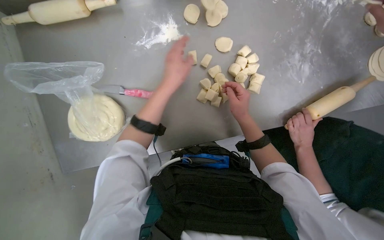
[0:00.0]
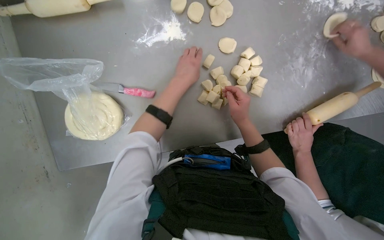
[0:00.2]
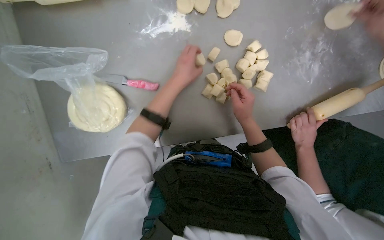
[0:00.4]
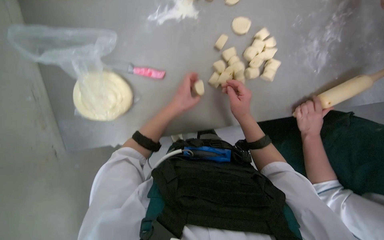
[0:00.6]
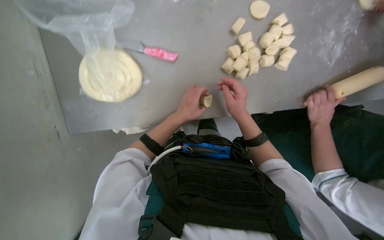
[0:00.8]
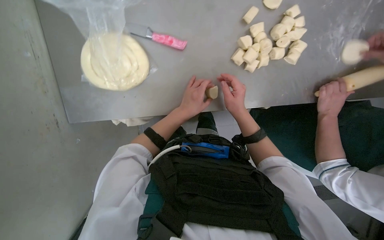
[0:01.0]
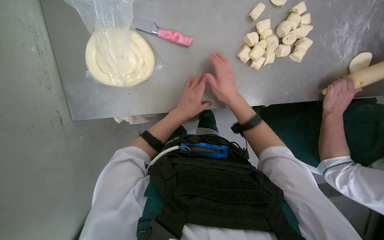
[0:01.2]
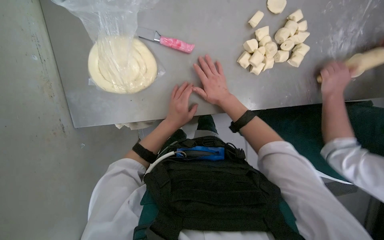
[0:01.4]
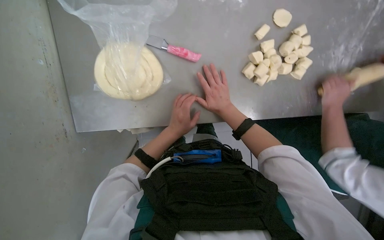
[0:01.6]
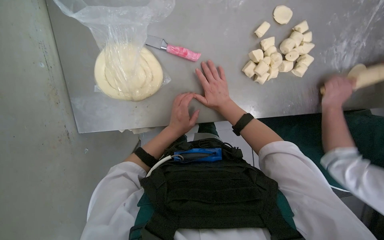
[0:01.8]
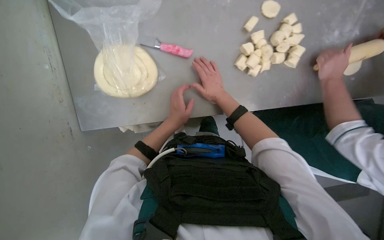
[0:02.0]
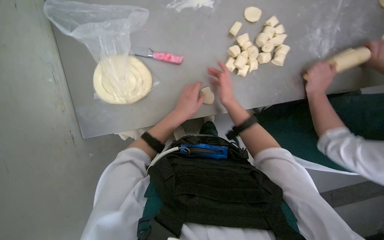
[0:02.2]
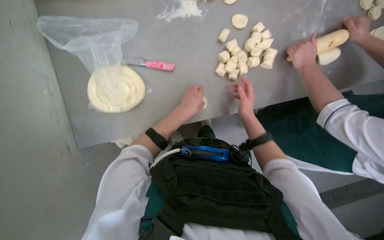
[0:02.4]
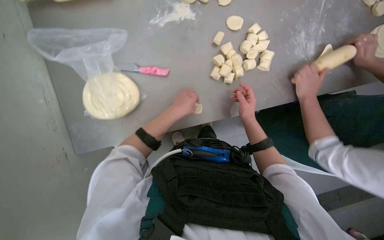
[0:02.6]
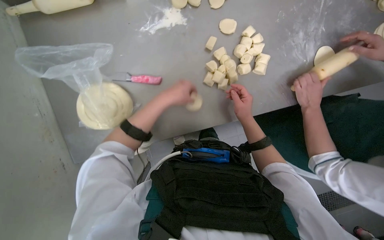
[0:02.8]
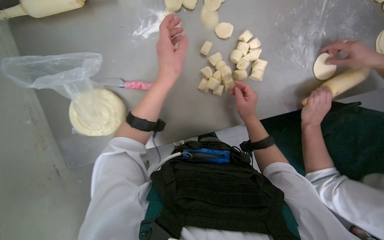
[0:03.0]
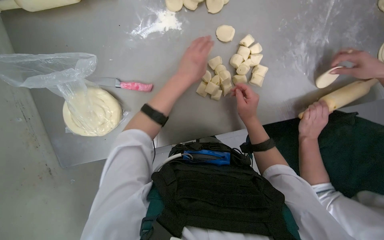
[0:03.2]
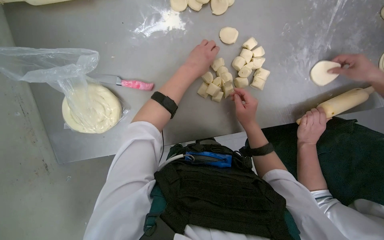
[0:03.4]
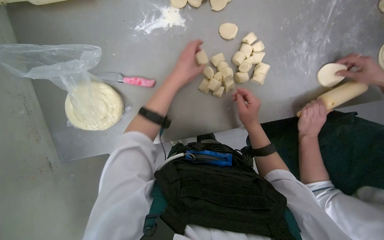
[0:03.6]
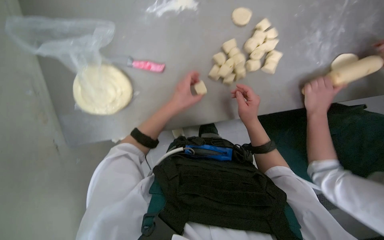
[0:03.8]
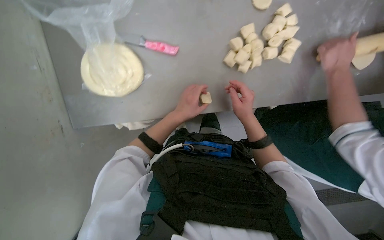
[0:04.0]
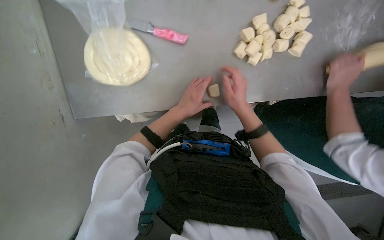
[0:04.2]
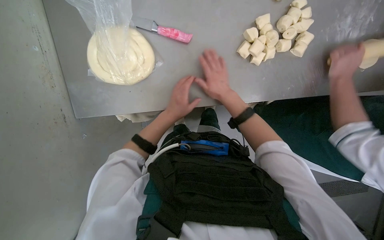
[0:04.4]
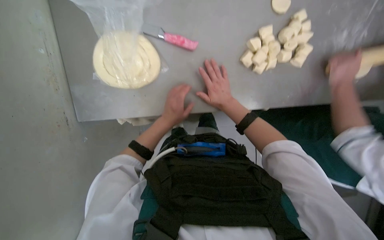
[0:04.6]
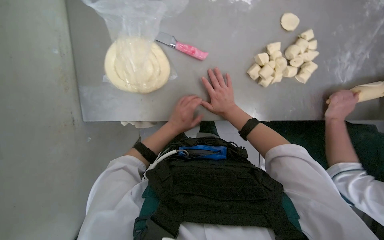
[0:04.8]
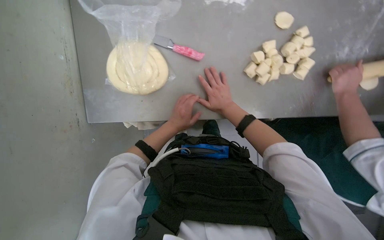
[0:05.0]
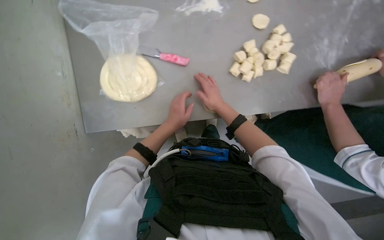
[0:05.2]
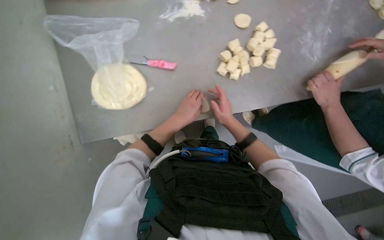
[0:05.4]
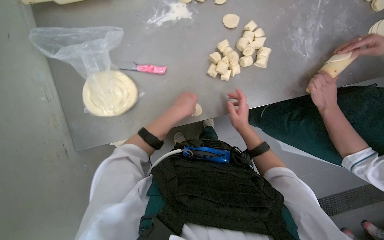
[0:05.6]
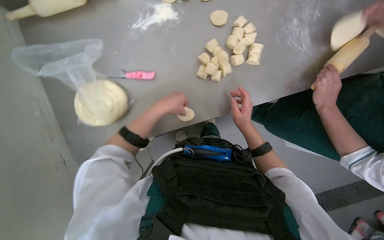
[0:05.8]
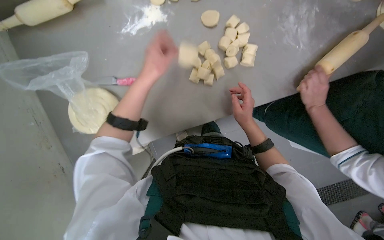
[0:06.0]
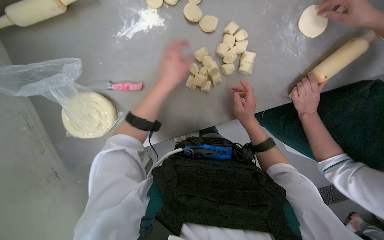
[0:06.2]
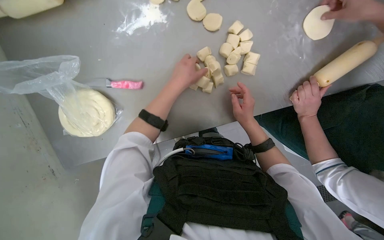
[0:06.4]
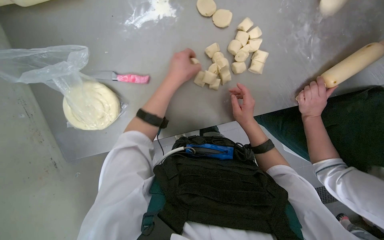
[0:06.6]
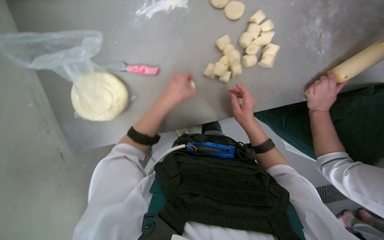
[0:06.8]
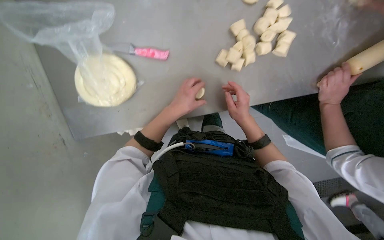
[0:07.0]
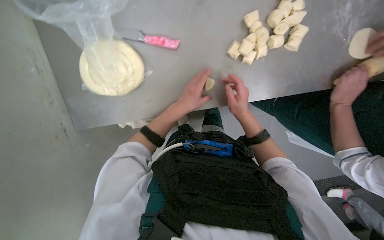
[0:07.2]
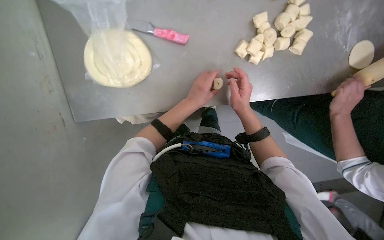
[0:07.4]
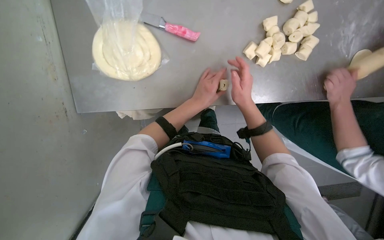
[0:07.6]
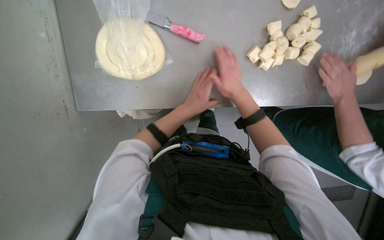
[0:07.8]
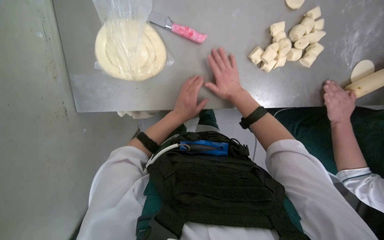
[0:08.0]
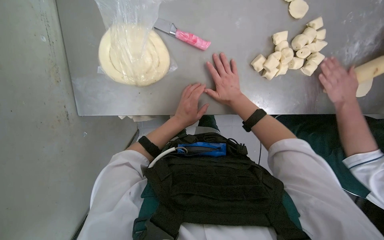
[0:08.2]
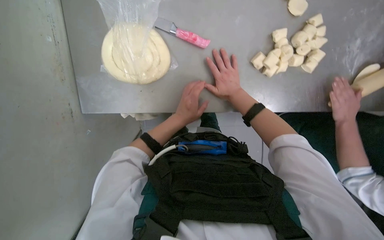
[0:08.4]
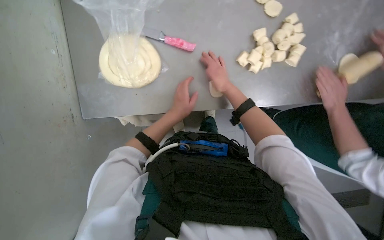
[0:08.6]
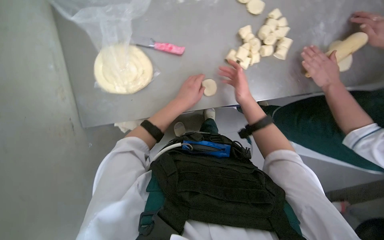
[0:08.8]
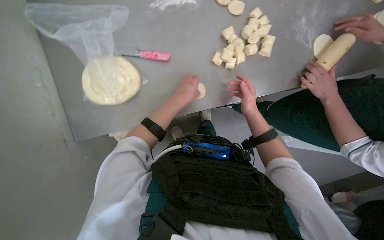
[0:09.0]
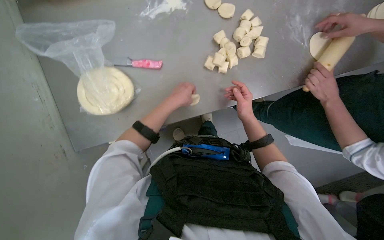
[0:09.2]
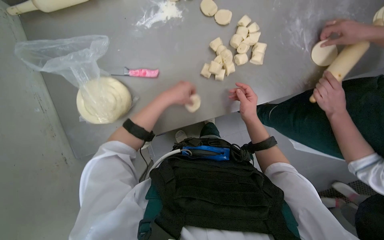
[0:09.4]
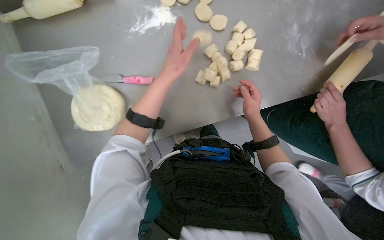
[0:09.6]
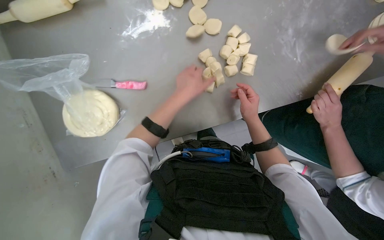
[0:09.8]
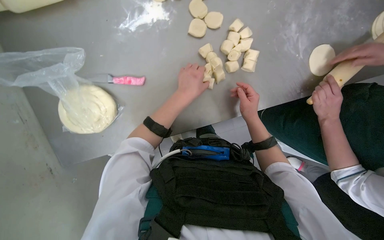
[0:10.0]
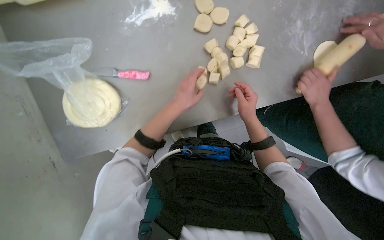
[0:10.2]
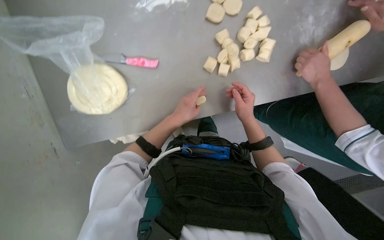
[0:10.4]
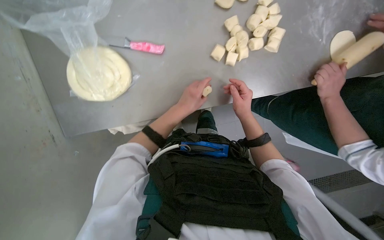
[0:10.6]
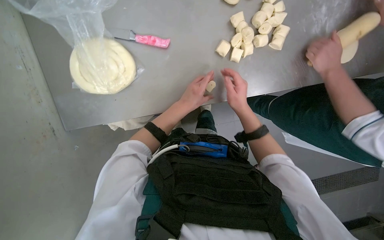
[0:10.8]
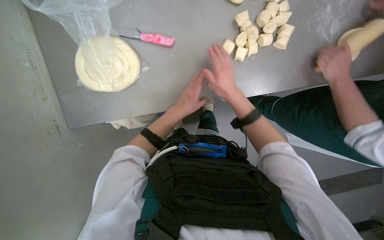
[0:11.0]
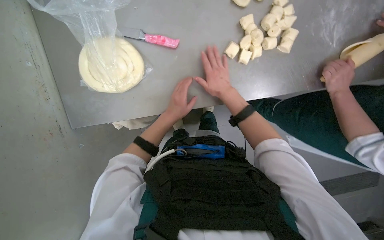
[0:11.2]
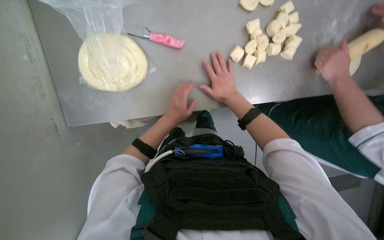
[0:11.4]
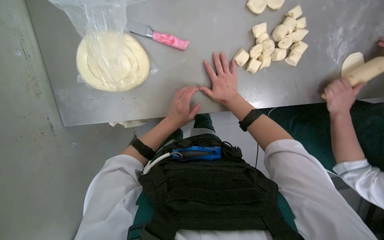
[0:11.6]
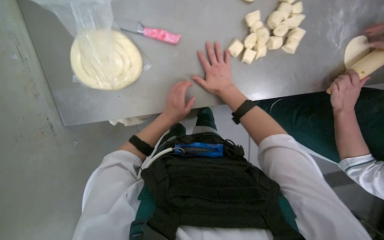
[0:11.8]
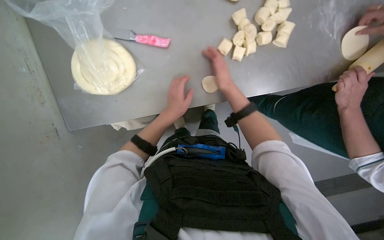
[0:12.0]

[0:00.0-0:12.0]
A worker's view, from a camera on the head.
Job: preparing food.
The whole recording: Rolling and flattening dough pieces. The worker rolls small dough pieces into balls and then flattens them on the table.
0:00.0 to 0:01.6: The left hand heads down the picture and farther from the camera, covering roughly 30 cm, while the right hand travels to the left by about 20 cm.
0:01.6 to 0:03.0: The right hand moves to the right and nearer to the camera, approximately 20 cm, while the left hand goes approximately 25 cm up the picture.
0:03.0 to 0:04.4: The left hand is displaced down the picture and farther from the camera by some 25 cm; the right hand travels to the left and farther from the camera by some 20 cm.
0:04.4 to 0:06.0: The right hand travels to the right by approximately 20 cm. The left hand travels up the picture and nearer to the camera by roughly 25 cm.
0:06.0 to 0:07.6: The left hand travels down the picture by some 20 cm.
0:07.6 to 0:09.0: The right hand moves to the right, some 10 cm.
0:09.0 to 0:10.4: The left hand moves roughly 10 cm nearer to the camera and comes back.
0:10.4 to 0:12.0: The right hand goes approximately 10 cm to the left.

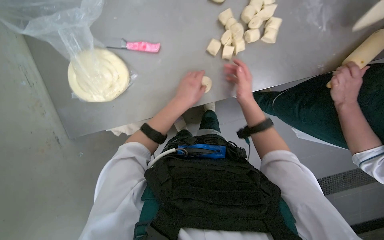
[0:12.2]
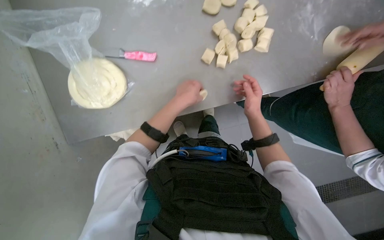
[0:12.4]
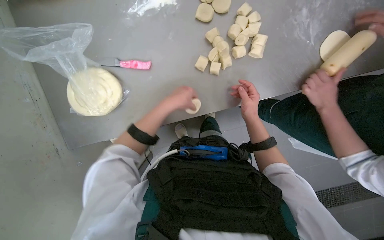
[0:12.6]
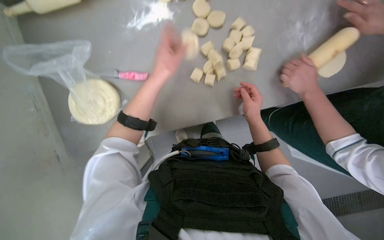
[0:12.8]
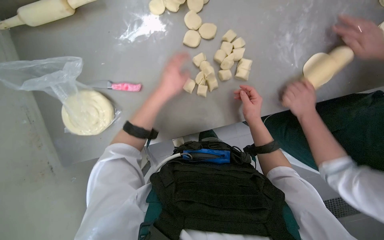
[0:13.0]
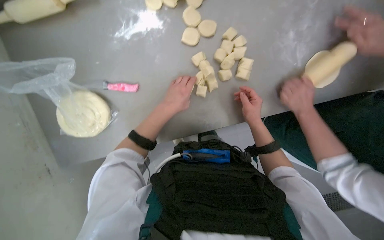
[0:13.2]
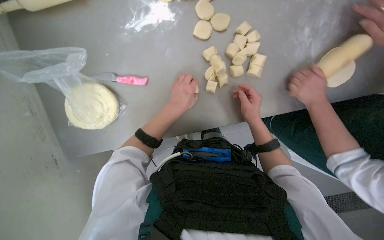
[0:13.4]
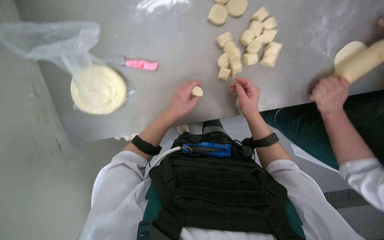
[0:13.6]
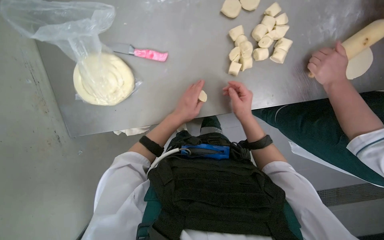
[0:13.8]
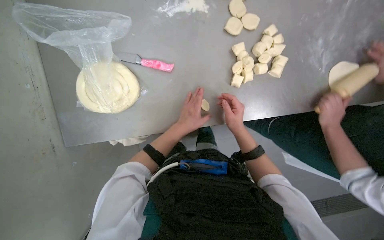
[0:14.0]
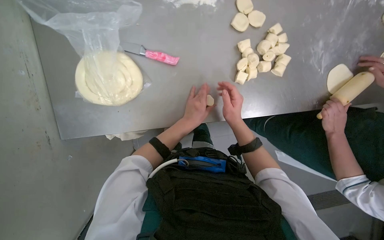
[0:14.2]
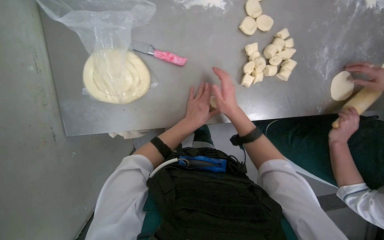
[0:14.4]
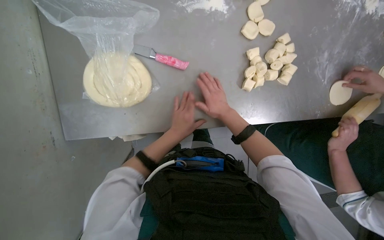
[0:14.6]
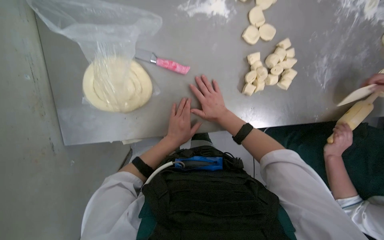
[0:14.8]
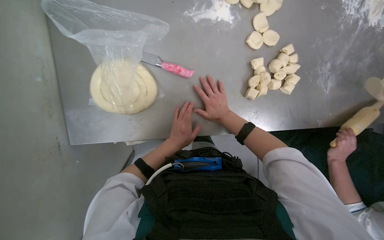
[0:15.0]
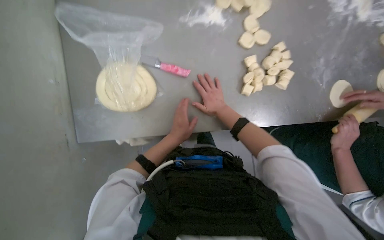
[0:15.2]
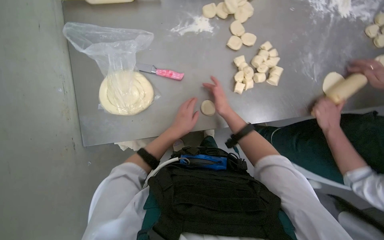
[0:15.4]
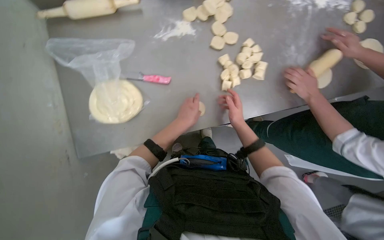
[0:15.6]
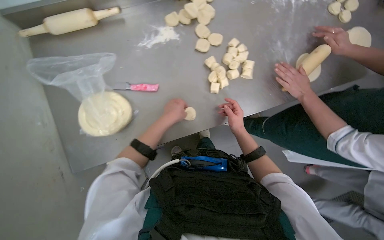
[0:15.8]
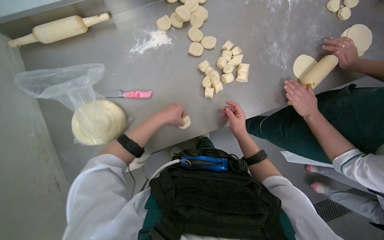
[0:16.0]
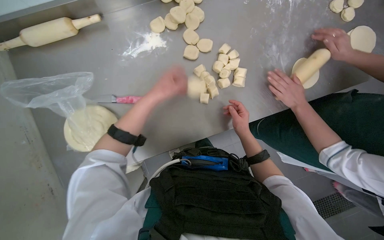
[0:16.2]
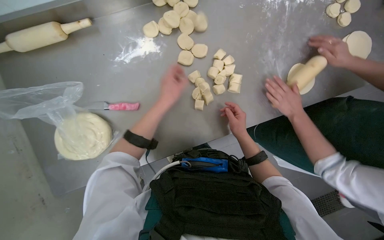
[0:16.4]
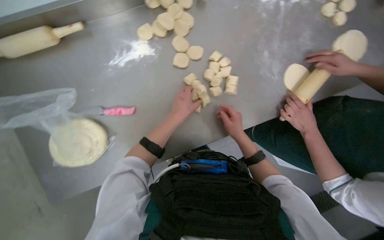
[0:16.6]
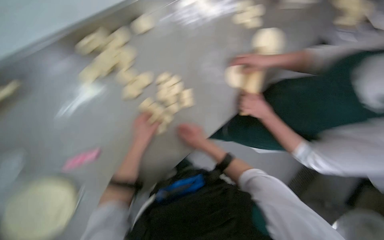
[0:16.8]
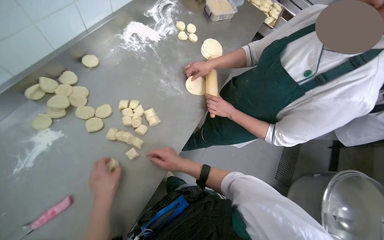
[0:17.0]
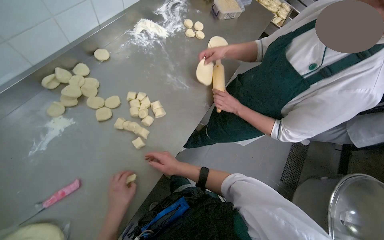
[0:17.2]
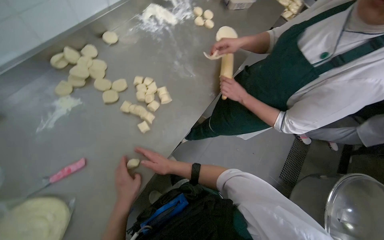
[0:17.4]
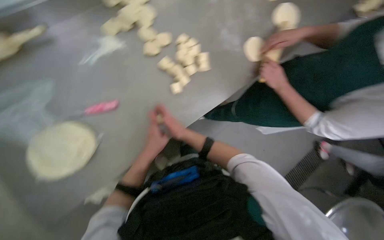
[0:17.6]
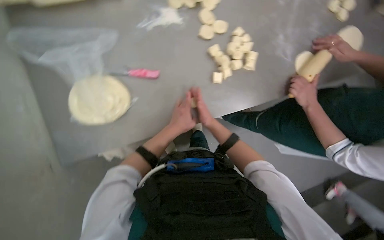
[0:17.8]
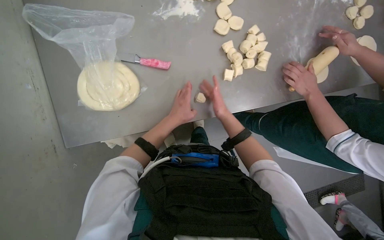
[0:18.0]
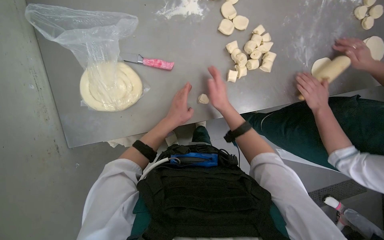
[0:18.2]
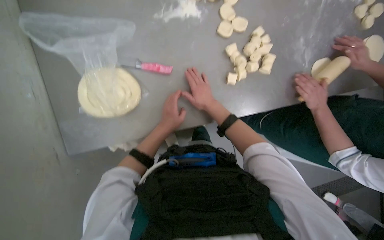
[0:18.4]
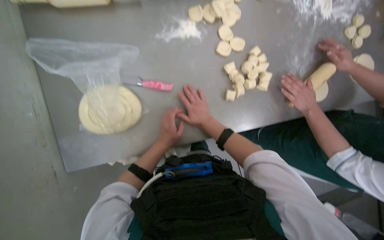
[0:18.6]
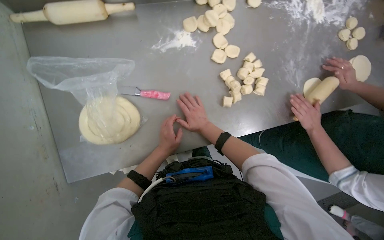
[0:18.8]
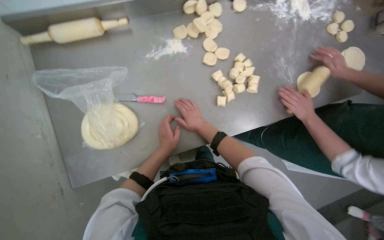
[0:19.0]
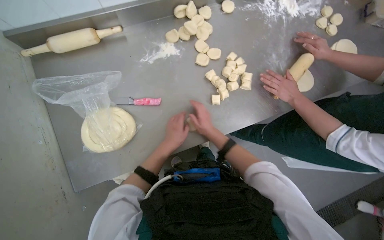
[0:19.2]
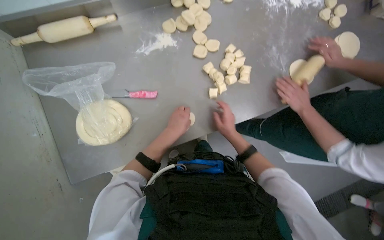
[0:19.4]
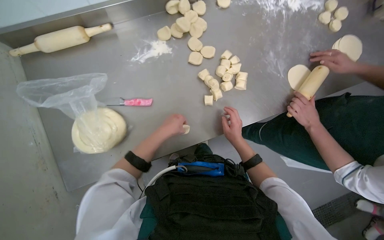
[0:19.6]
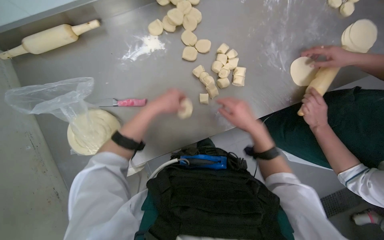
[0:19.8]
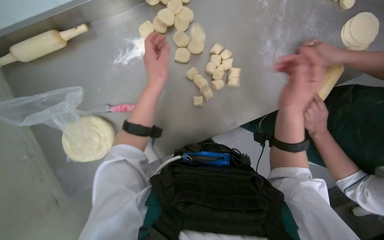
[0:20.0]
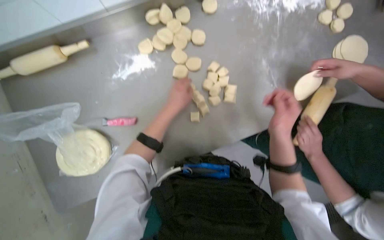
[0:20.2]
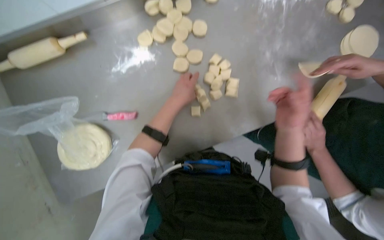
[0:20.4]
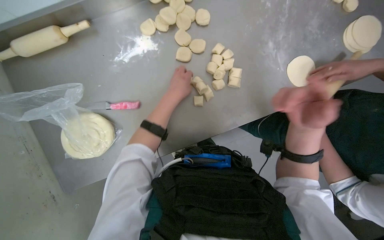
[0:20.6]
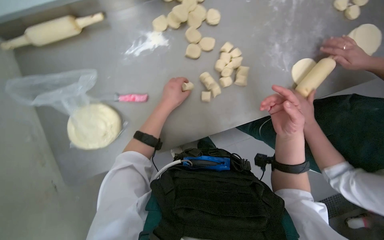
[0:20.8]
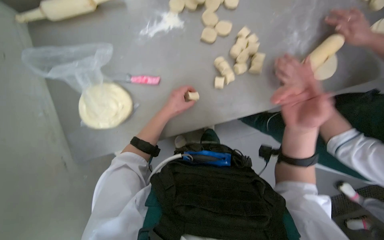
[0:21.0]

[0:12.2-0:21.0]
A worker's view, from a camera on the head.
Job: preparing food.
The whole recording: Rolling and flattening dough pieces. The worker rolls small dough pieces into balls and then flattens them on the table.
0:13.6 to 0:15.2: The right hand is displaced to the left by approximately 20 cm.
0:15.2 to 0:16.6: The right hand is displaced to the right by some 25 cm; the left hand moves up the picture, approximately 20 cm.
0:18.0 to 0:19.6: The right hand moves to the right, roughly 10 cm.
0:19.6 to 0:21.0: The right hand is displaced nearer to the camera by approximately 20 cm.
